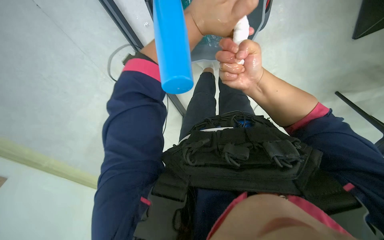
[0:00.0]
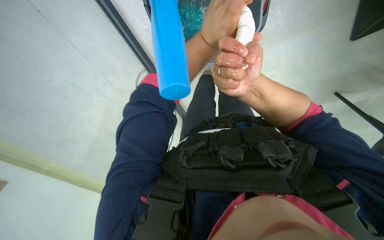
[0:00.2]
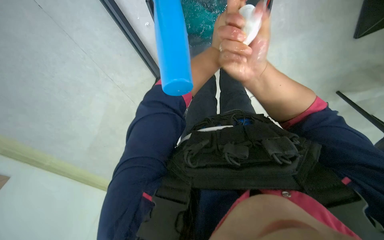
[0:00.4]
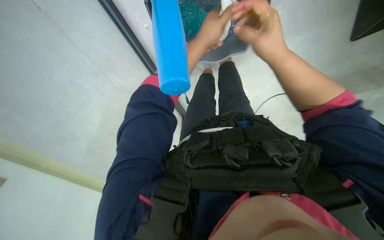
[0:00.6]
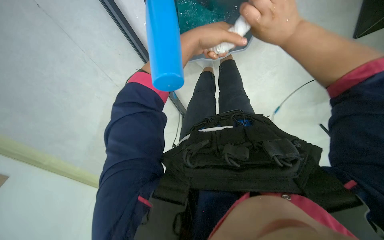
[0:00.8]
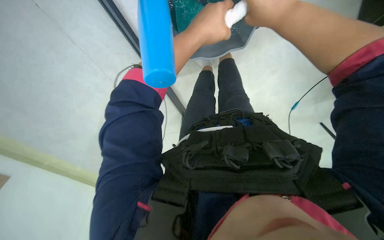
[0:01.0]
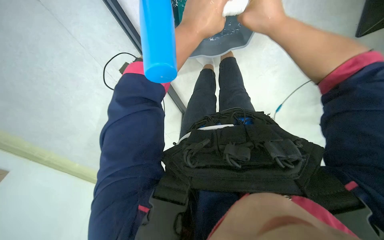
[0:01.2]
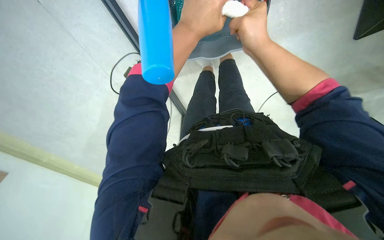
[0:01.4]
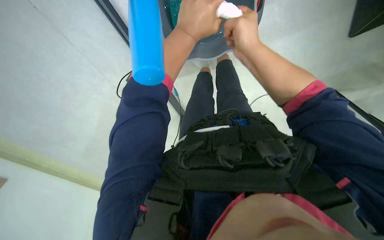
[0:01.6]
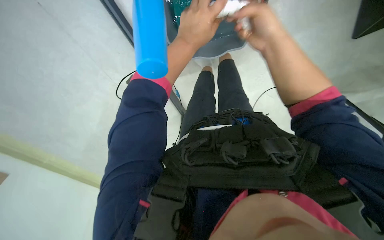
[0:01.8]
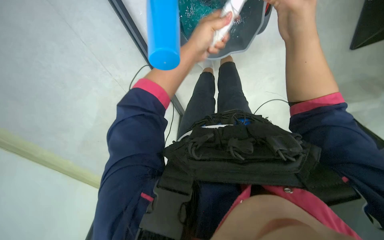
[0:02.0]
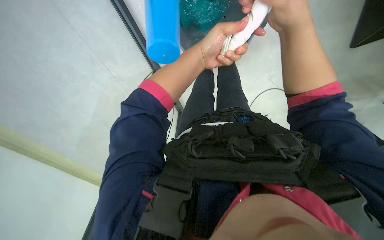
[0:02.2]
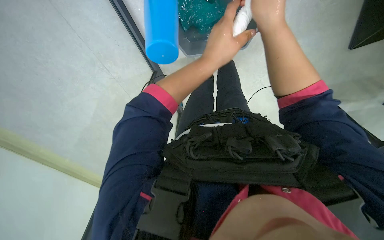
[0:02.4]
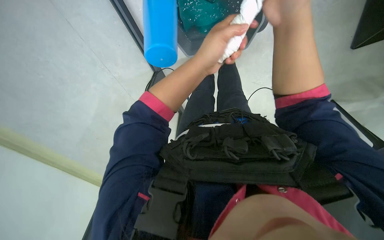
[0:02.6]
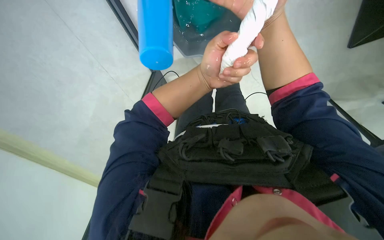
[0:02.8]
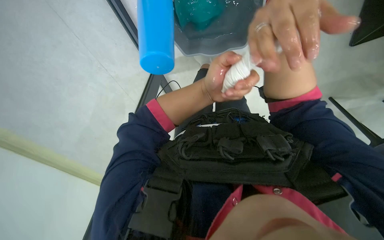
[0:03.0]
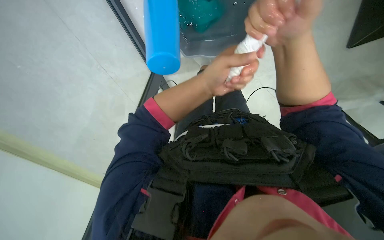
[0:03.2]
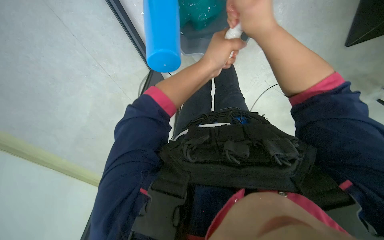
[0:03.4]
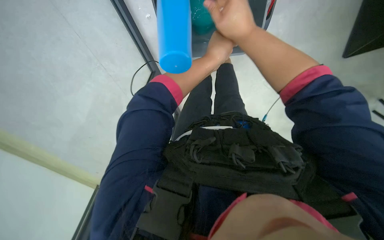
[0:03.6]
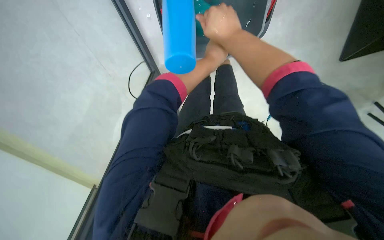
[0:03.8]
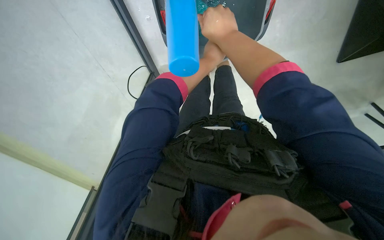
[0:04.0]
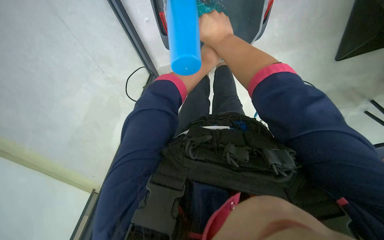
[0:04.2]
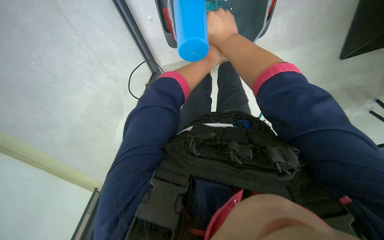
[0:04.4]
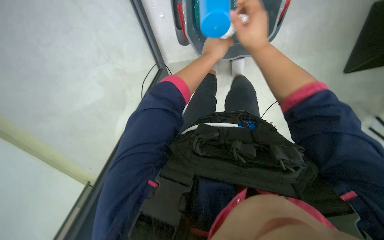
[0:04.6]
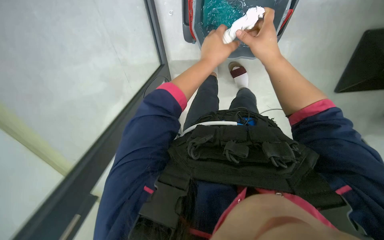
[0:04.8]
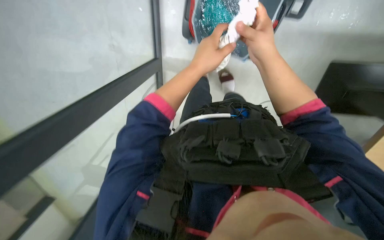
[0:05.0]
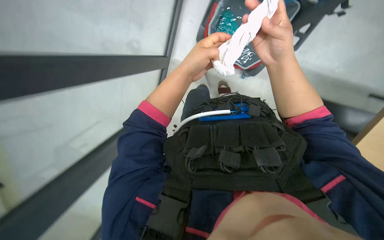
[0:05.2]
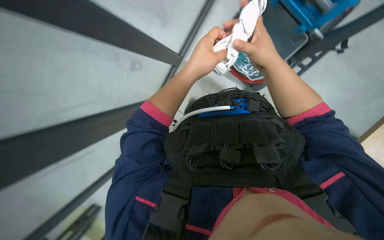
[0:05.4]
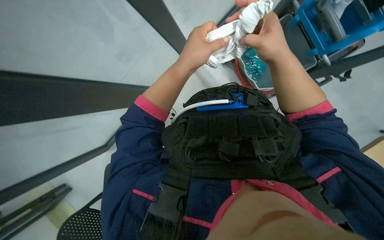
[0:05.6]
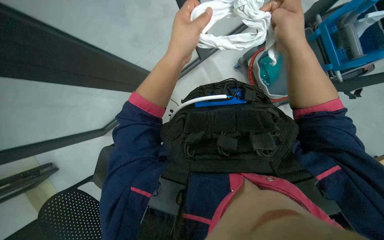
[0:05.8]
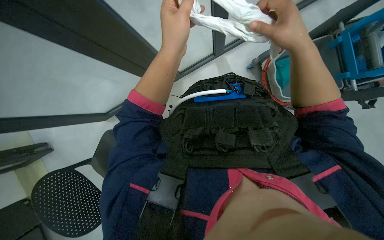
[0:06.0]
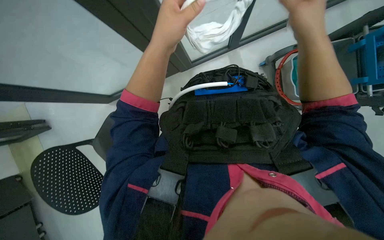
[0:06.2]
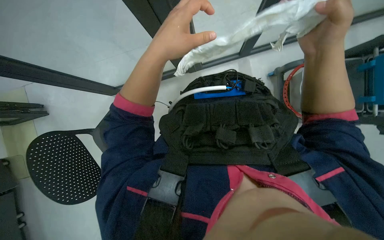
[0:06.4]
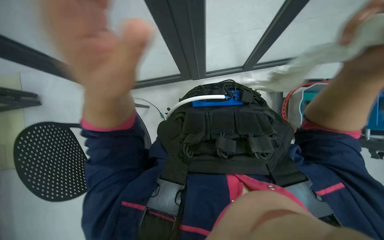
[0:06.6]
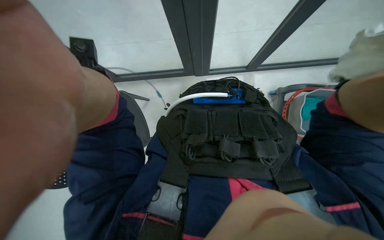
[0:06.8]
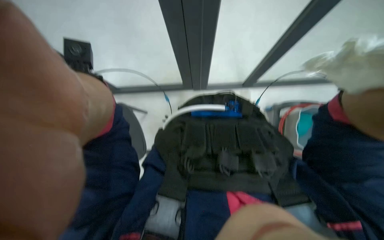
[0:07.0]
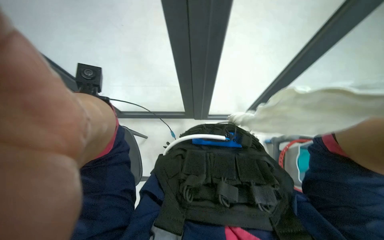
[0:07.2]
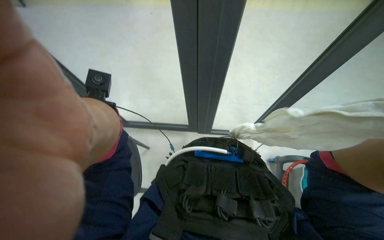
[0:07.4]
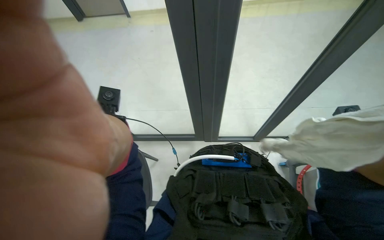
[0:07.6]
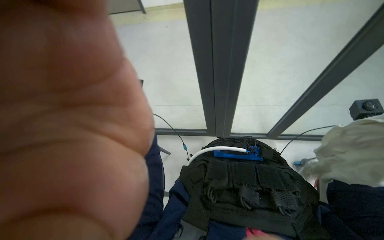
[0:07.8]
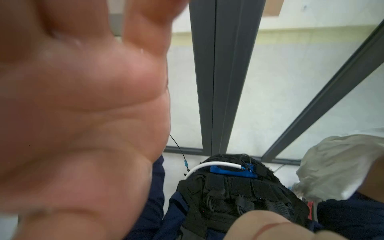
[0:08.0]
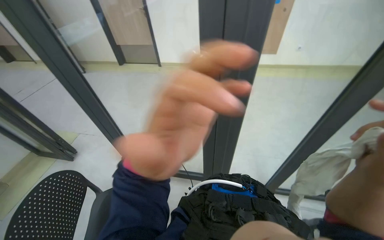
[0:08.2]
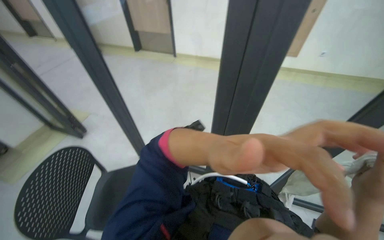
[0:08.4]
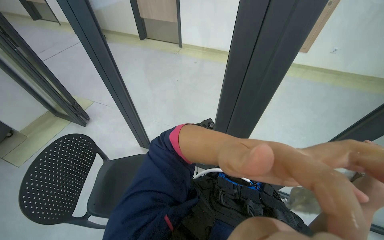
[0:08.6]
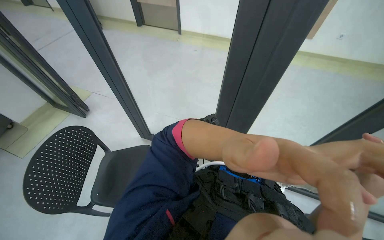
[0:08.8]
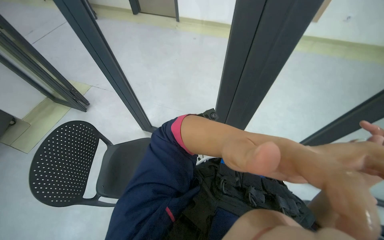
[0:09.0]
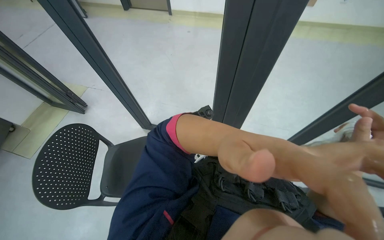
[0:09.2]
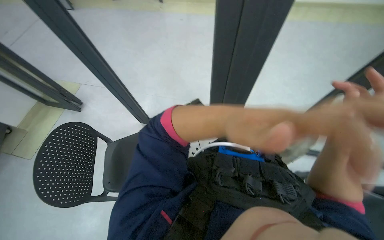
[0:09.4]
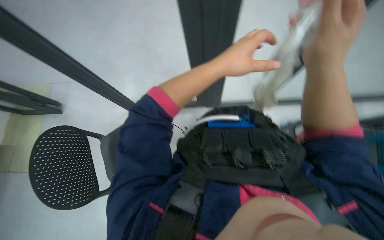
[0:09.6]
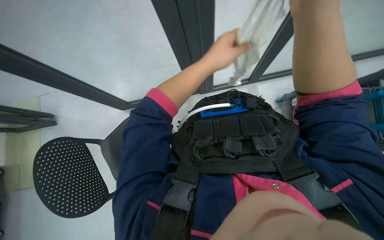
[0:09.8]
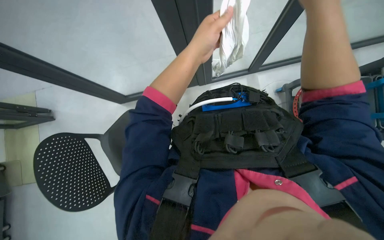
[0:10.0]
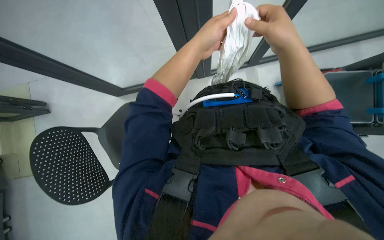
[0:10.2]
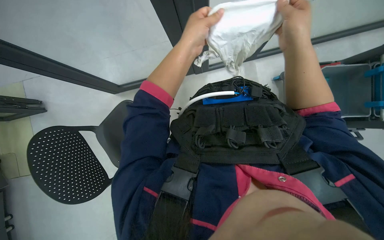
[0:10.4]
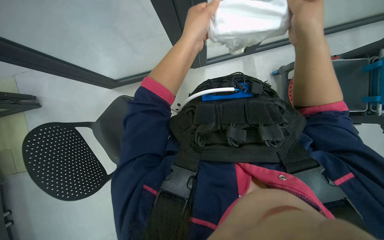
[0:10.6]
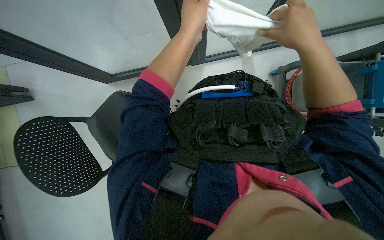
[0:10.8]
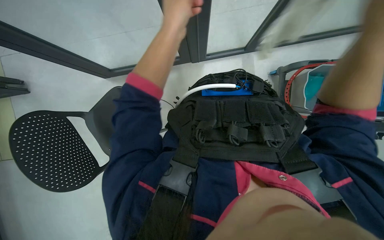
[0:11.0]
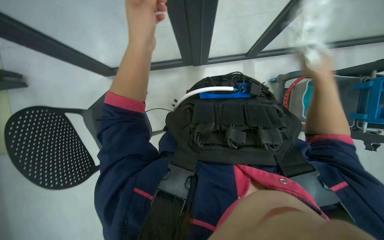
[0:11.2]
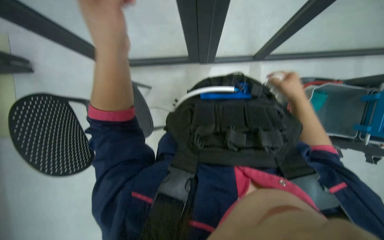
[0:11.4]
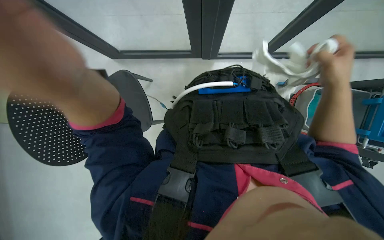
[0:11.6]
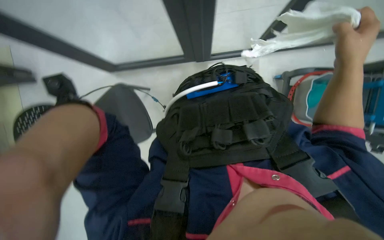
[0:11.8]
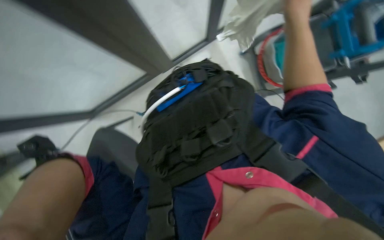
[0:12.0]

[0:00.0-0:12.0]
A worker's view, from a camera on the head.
Job: cleaning windows.
The whole recording: Cleaning glass partition. The worker wrings a cloth, then uses it and a spray bottle to clean the glass partition and nearby chairs.
0:01.6 to 0:03.0: The right hand shifts some 10 cm nearer to the camera. The left hand travels down the picture by some 15 cm.
0:03.0 to 0:04.4: The left hand heads up the picture, covering some 10 cm, while the right hand shifts some 10 cm to the left.
0:04.4 to 0:06.0: The right hand is displaced to the right by some 15 cm. Meanwhile the left hand is displaced nearer to the camera by some 15 cm.
0:09.0 to 0:10.4: The view tips downward by approximately 25 degrees. The scene turns some 30 degrees counterclockwise in the picture.
0:10.4 to 0:12.0: Everything in view rotates some 30 degrees counterclockwise.

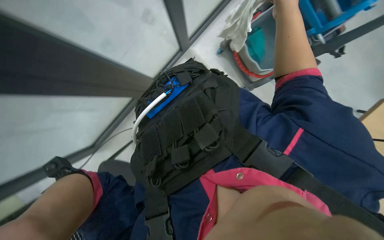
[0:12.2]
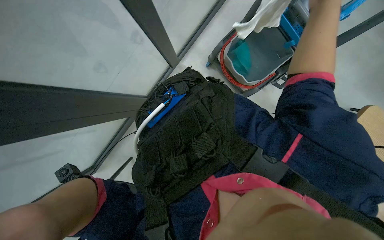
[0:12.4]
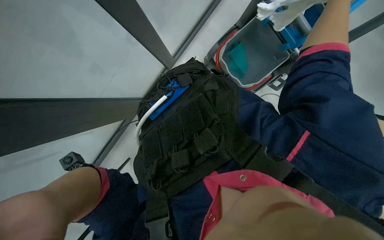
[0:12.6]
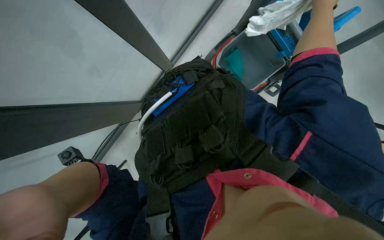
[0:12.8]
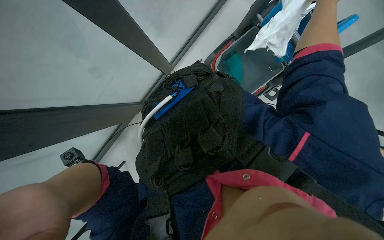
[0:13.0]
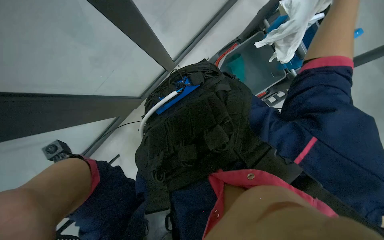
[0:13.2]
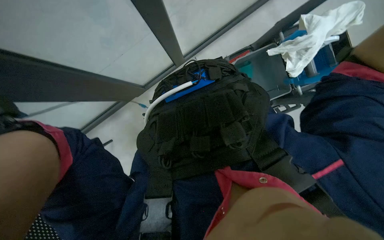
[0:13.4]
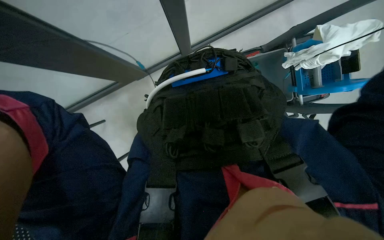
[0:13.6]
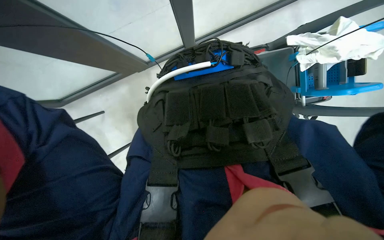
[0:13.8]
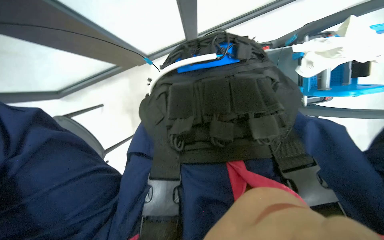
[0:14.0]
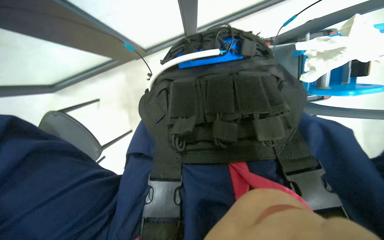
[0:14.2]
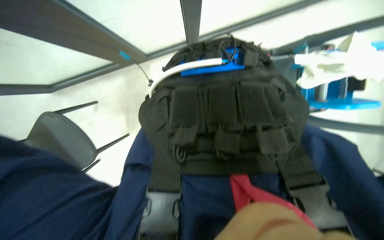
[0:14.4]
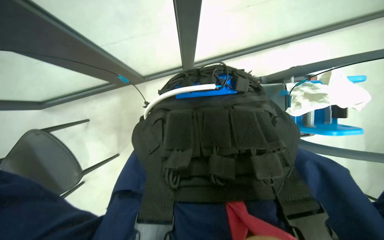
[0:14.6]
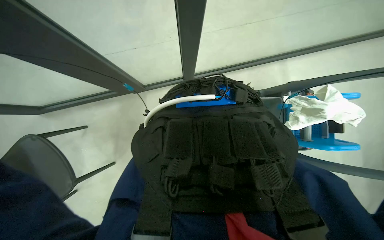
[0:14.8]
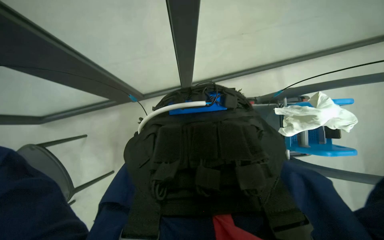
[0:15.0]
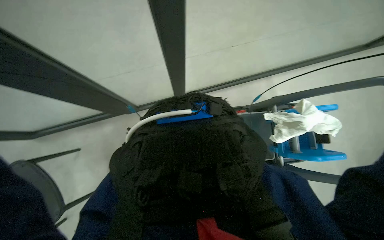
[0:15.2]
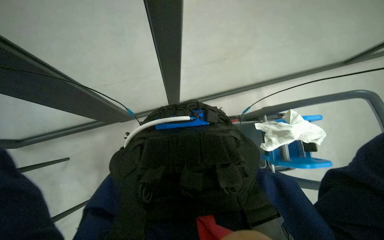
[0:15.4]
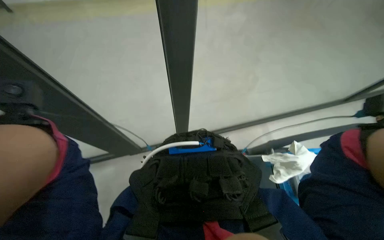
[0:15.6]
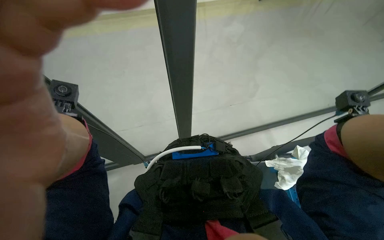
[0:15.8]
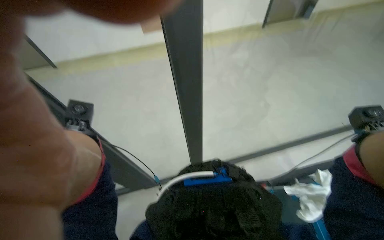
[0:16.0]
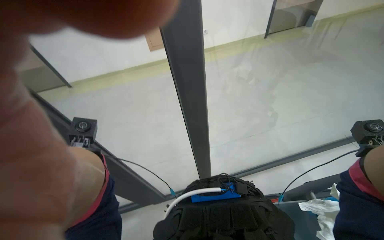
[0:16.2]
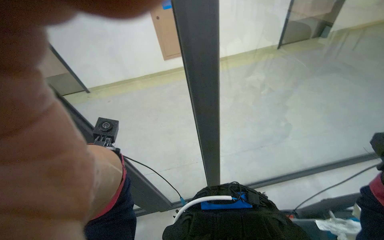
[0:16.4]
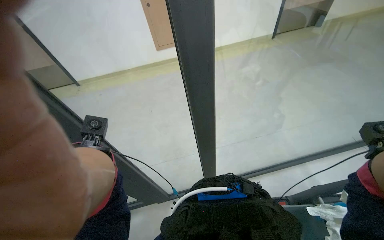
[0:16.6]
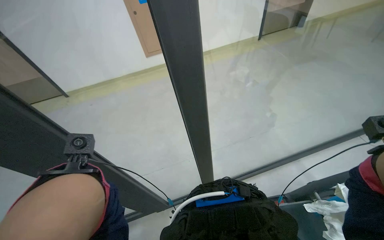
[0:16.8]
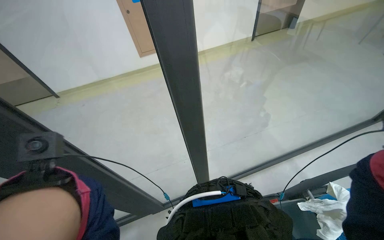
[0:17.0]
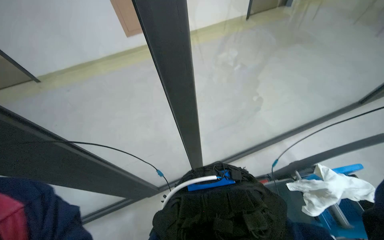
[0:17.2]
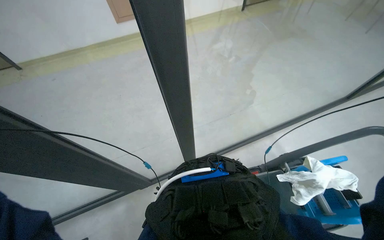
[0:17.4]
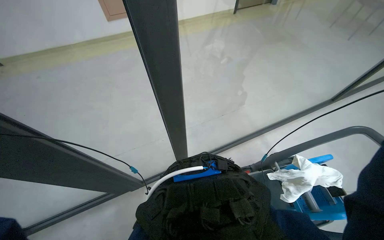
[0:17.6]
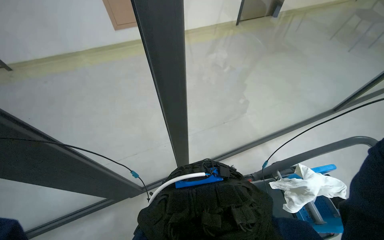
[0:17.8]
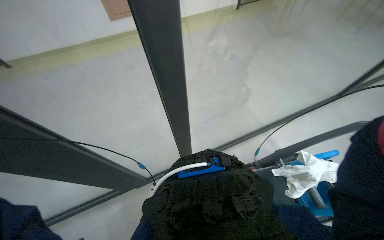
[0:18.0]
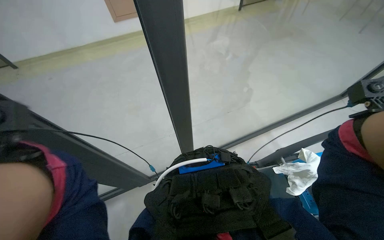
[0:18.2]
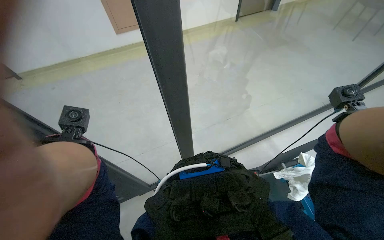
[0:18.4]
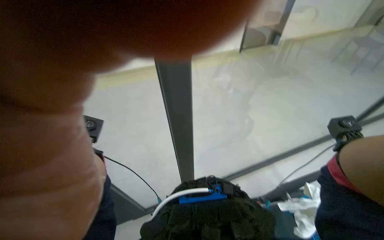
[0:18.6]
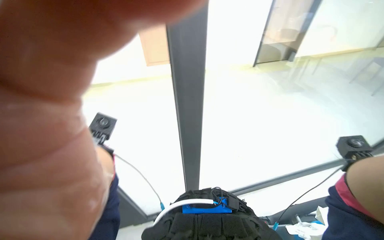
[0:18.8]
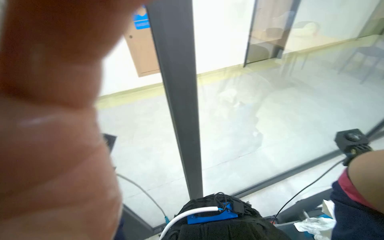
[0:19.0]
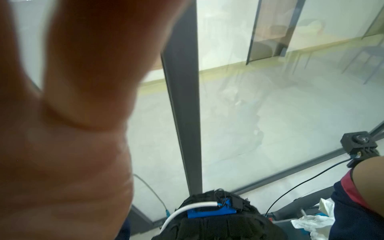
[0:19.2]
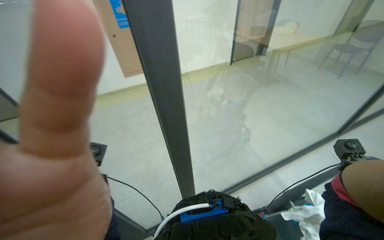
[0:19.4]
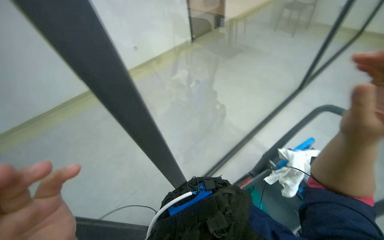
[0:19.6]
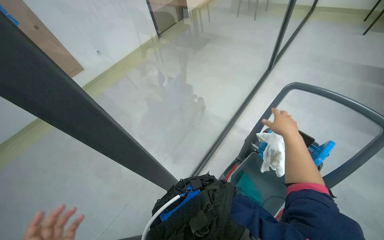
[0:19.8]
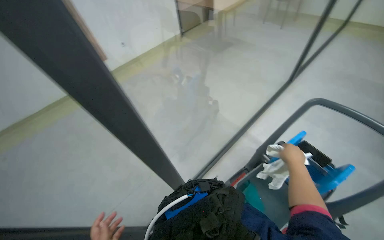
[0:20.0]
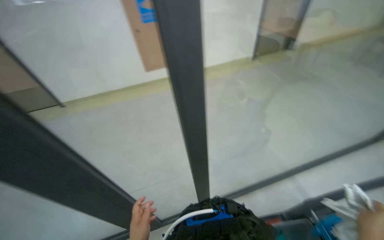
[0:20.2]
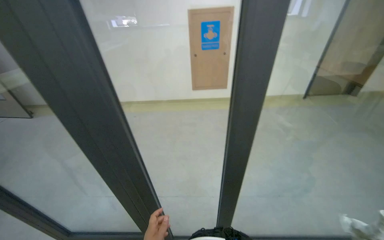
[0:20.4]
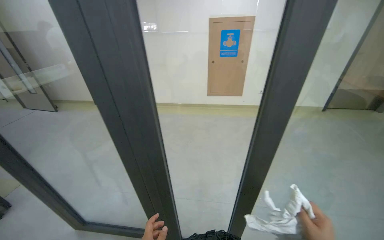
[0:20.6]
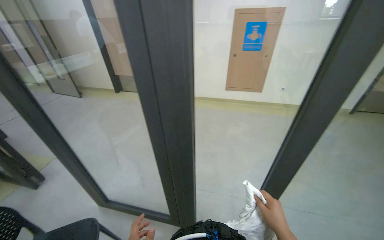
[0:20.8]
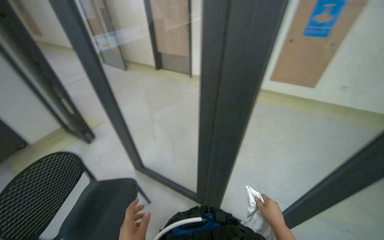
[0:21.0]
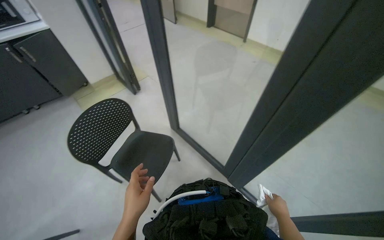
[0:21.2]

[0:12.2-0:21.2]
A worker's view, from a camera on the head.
Job: cleaning windows.
The whole recording: Cleaning glass partition. The worker wrings a cloth, then uses it and a spray bottle to clean the glass partition and nearby chairs.
0:12.2 to 0:13.8: Everything in view rotates roughly 30 degrees clockwise.
0:13.8 to 0:15.2: The camera pitches upward, by some 20 degrees.
0:15.2 to 0:16.6: The view tilts roughly 35 degrees upward.
0:18.2 to 0:19.8: The wearer's head swings approximately 30 degrees to the right.
0:19.8 to 0:21.2: The head travels some 50 cm. The head turns to the left by approximately 95 degrees.
